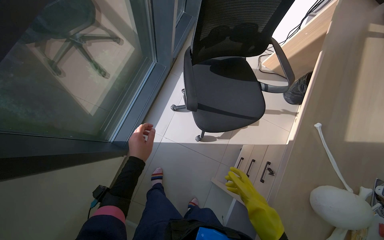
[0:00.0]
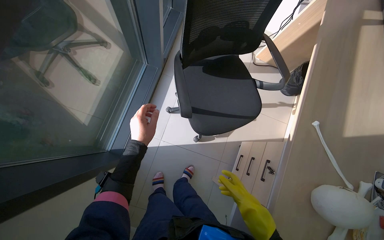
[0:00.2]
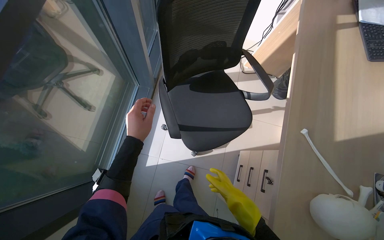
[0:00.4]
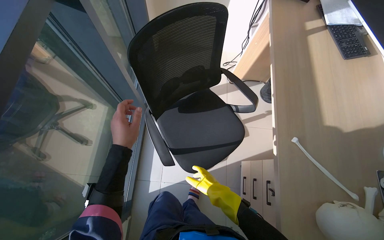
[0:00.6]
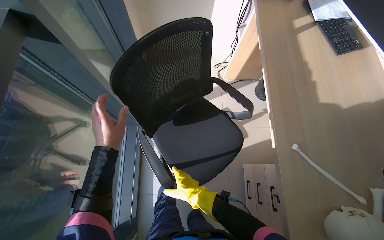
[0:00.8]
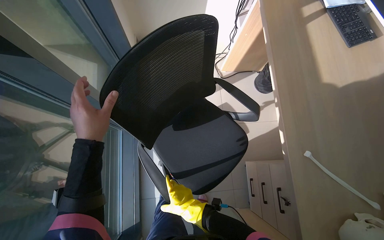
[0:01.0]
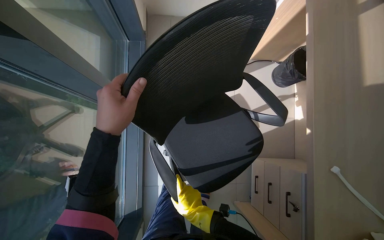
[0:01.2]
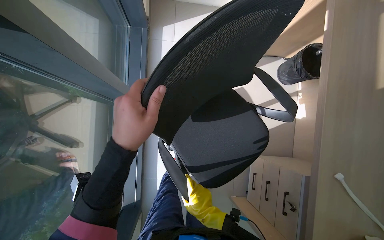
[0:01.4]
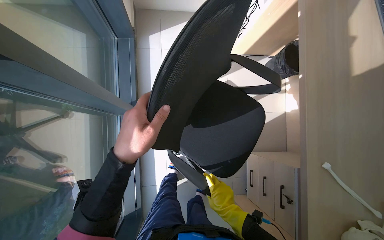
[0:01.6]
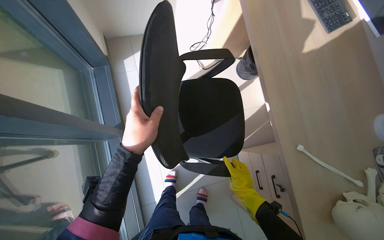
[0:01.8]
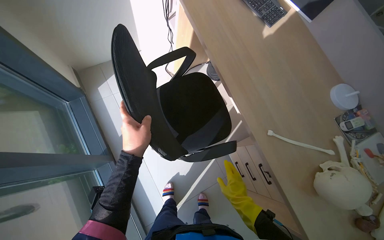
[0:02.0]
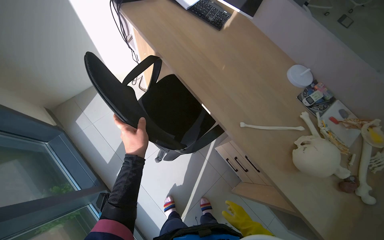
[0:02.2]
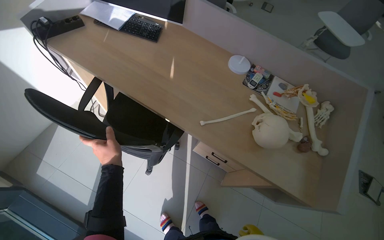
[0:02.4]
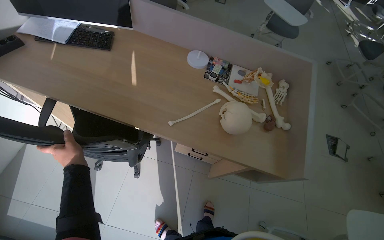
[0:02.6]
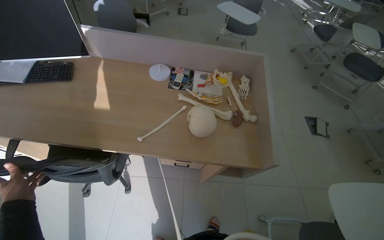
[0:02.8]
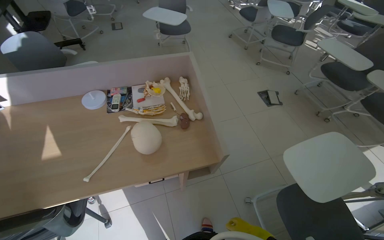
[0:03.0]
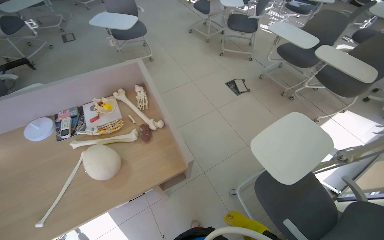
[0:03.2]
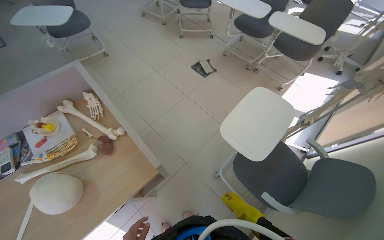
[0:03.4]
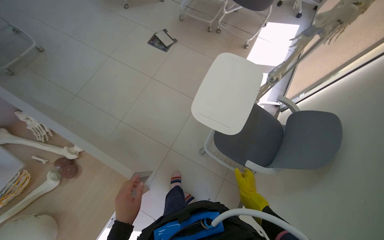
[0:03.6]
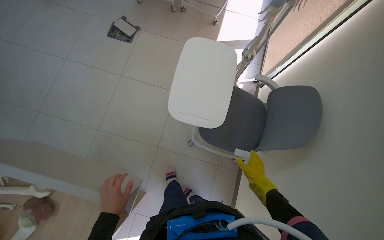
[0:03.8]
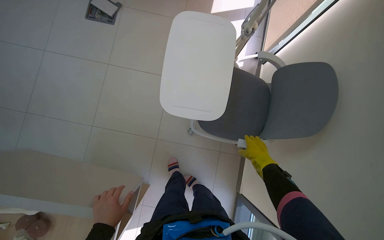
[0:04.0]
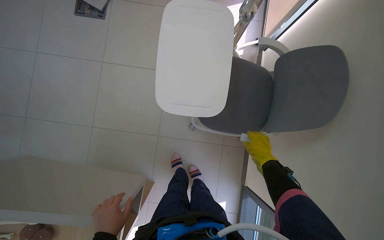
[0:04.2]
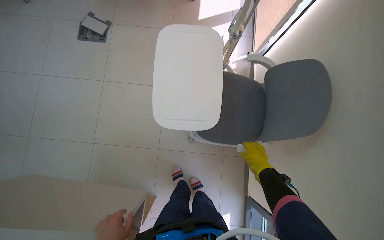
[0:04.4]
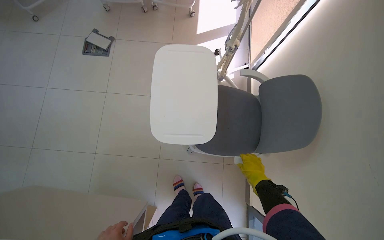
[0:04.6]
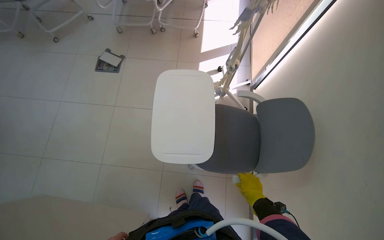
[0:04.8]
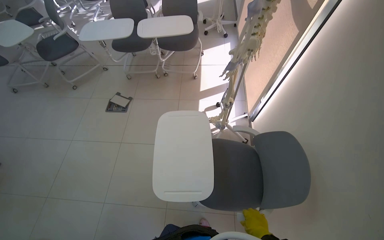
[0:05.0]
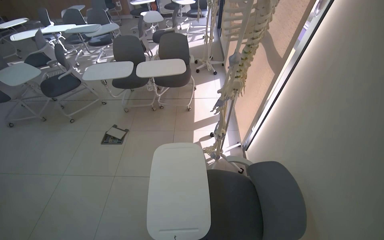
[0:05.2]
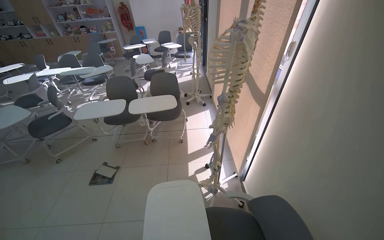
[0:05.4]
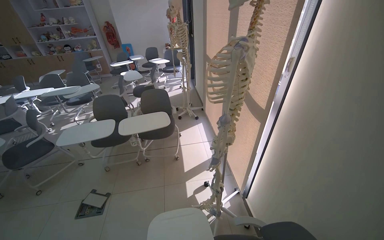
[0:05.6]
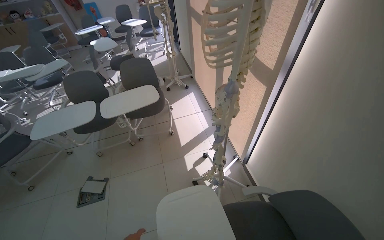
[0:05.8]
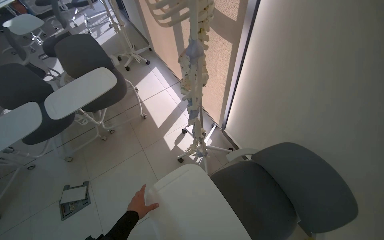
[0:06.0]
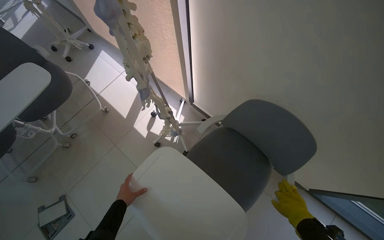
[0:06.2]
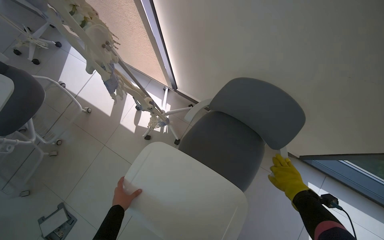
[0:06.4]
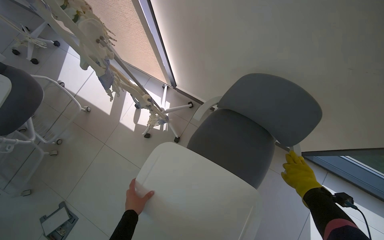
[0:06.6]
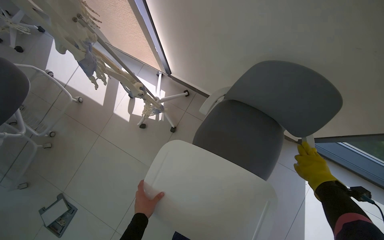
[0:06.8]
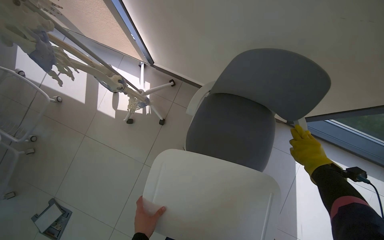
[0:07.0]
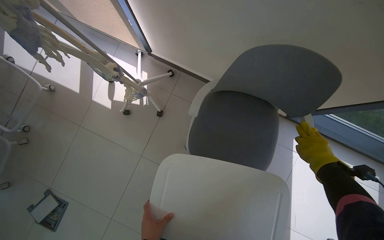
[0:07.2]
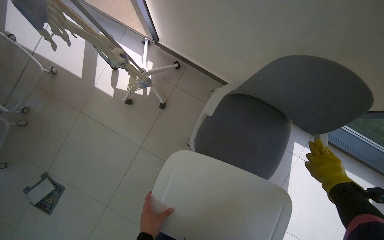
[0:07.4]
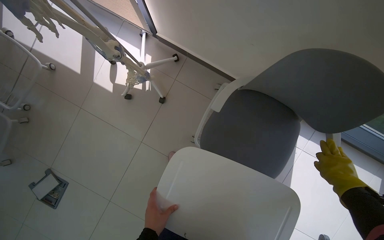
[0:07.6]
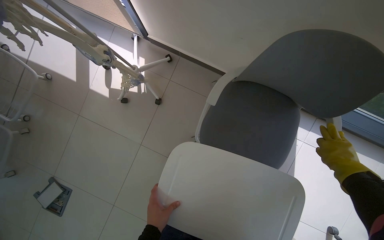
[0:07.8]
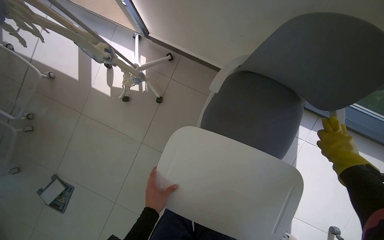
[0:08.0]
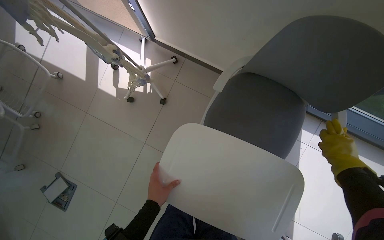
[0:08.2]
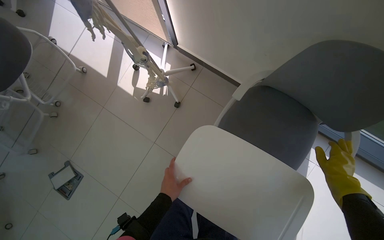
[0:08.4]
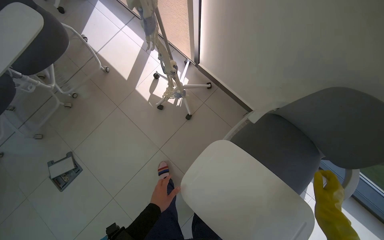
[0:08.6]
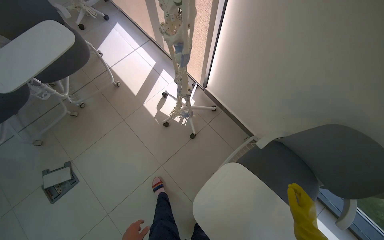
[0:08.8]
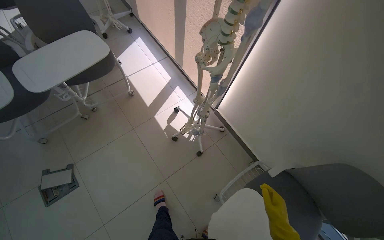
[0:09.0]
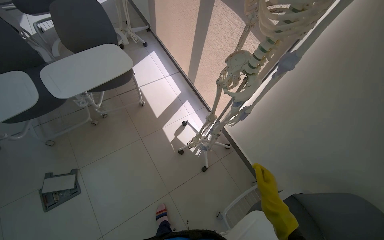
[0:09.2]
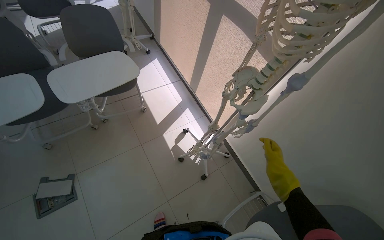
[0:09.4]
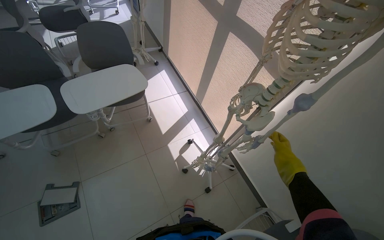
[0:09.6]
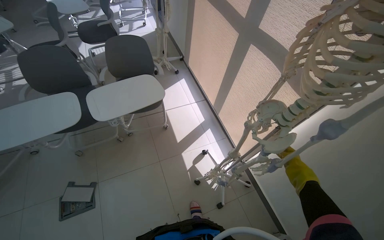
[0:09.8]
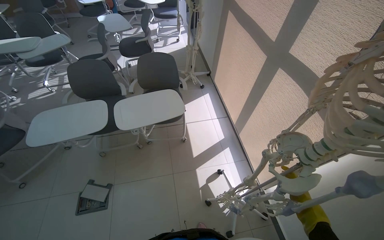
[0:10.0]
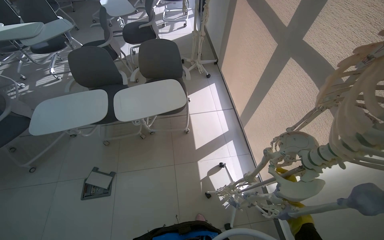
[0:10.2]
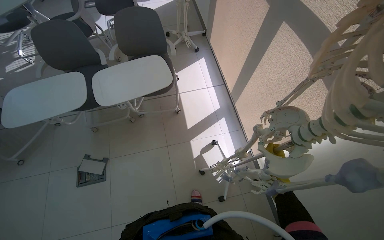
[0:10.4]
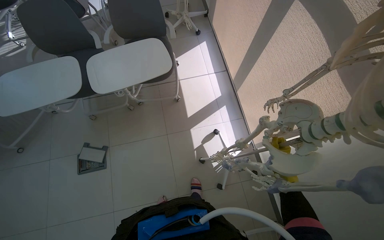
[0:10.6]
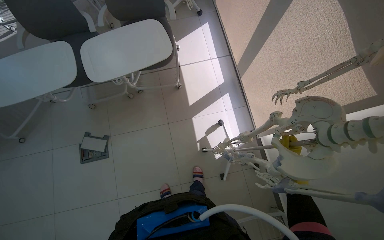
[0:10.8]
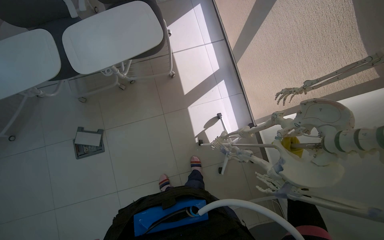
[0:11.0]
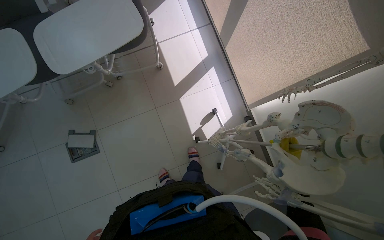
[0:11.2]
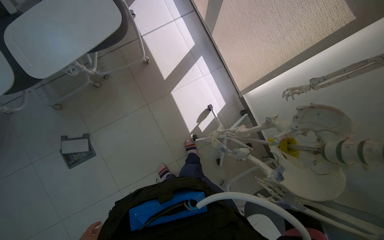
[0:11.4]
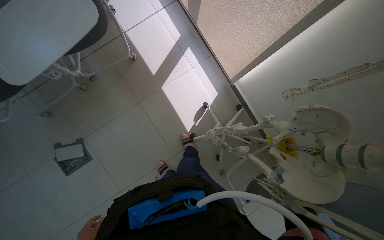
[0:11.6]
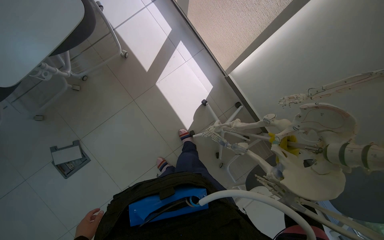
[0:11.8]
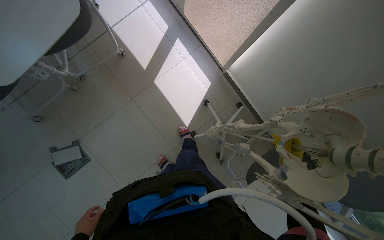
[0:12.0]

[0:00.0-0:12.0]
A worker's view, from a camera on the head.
Job: organizing items.
The whole recording: Organizing classroom furniture and items. The worker organizes the classroom by adjusting chairs, placing items on shelves, and repositioning a skeleton model.
0:00.0 to 0:01.6: The head travels about 60 cm. The scene rotates counterclockwise by about 25 degrees.
0:01.6 to 0:03.0: The camera is carried some 70 cm. The wearer looks some 105 degrees further to the right. The view tips upward by about 15 degrees.
0:03.0 to 0:04.4: The wearer moves roughly 70 cm. The head turns to the right by about 65 degrees. The camera pitches downward, by roughly 30 degrees.
0:04.4 to 0:06.0: The head rotates roughly 35 degrees to the right. The view tilts about 25 degrees upward.
0:06.0 to 0:07.6: The wearer's head swings roughly 30 degrees to the right. The view tips downward by about 30 degrees.
0:07.6 to 0:09.0: The camera travels about 40 cm. The view tilts some 20 degrees upward. Everything in view rotates roughly 25 degrees clockwise.
0:09.0 to 0:10.4: The head rotates about 25 degrees to the left.
0:10.4 to 0:12.0: The camera pitches downward, by approximately 35 degrees.

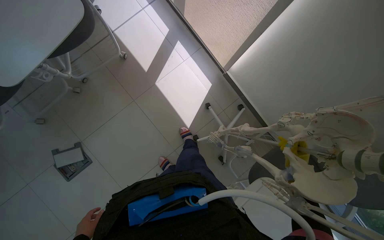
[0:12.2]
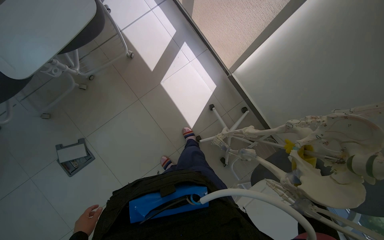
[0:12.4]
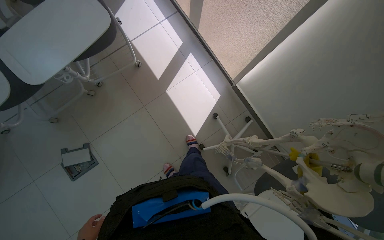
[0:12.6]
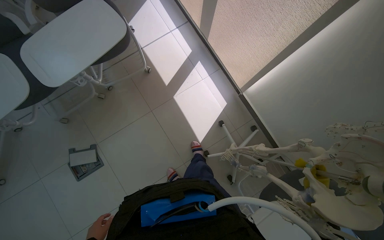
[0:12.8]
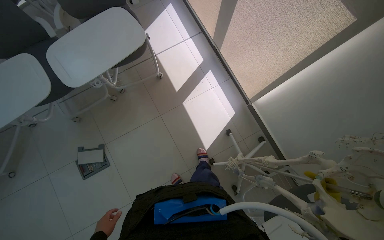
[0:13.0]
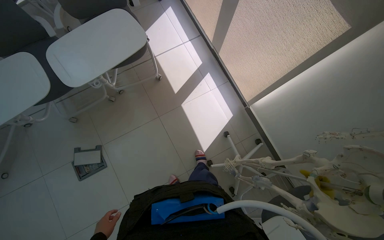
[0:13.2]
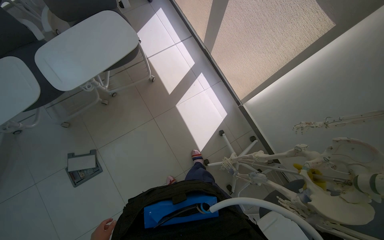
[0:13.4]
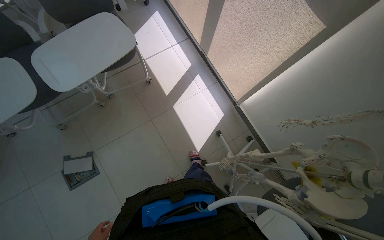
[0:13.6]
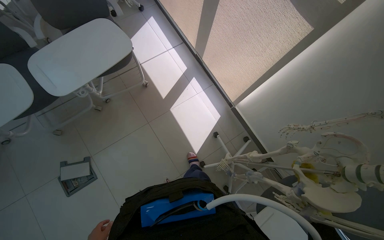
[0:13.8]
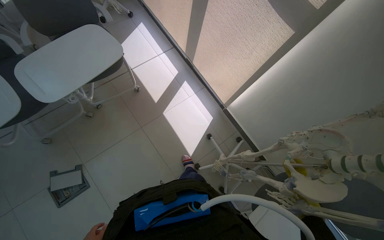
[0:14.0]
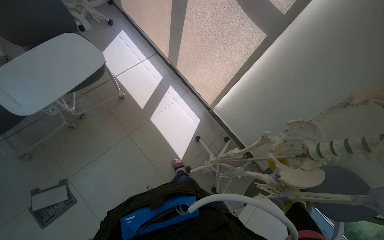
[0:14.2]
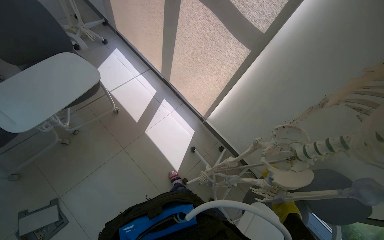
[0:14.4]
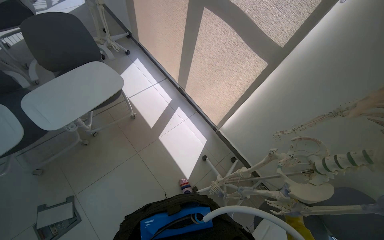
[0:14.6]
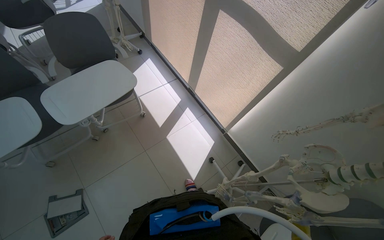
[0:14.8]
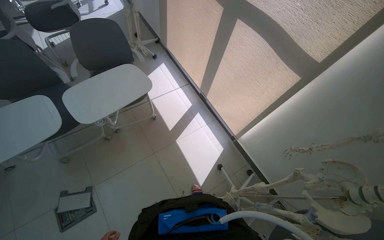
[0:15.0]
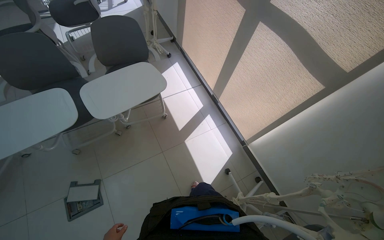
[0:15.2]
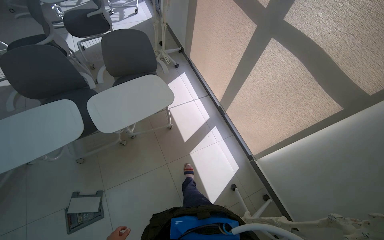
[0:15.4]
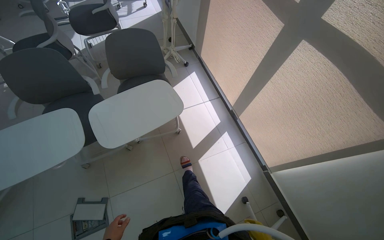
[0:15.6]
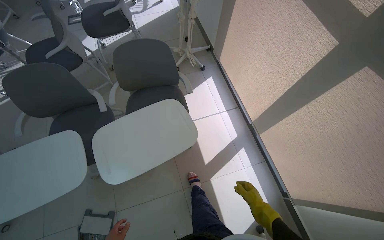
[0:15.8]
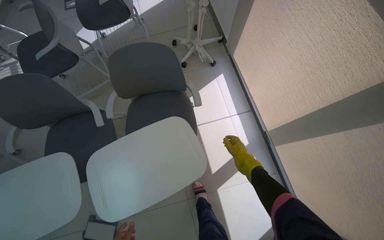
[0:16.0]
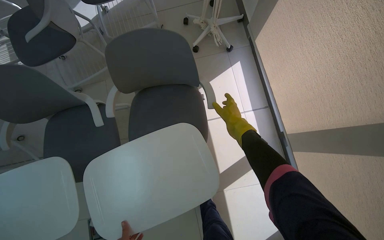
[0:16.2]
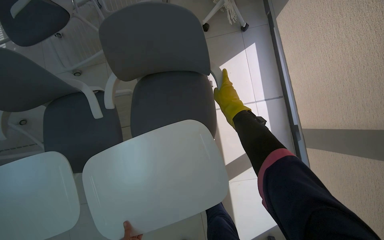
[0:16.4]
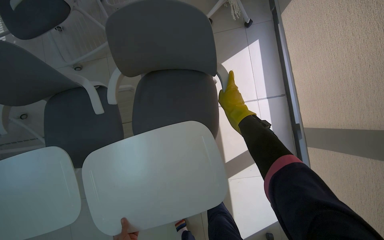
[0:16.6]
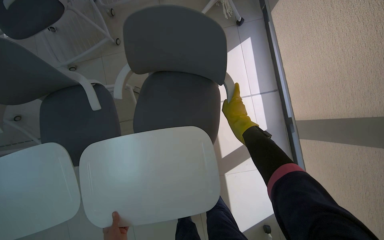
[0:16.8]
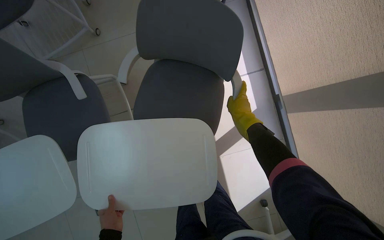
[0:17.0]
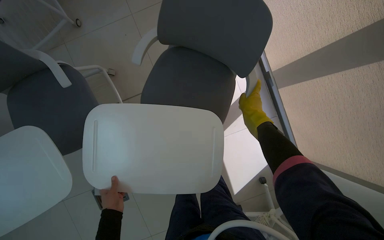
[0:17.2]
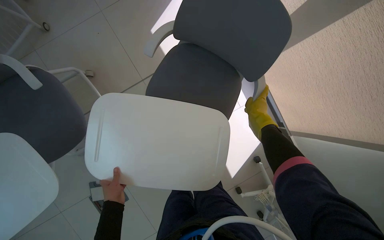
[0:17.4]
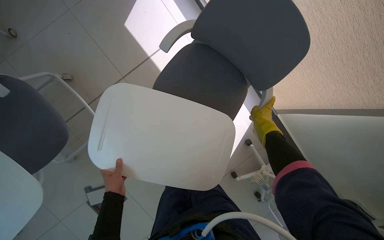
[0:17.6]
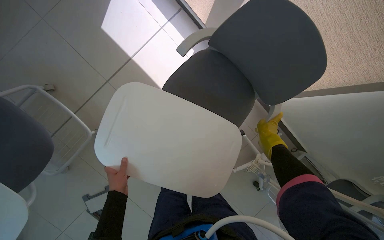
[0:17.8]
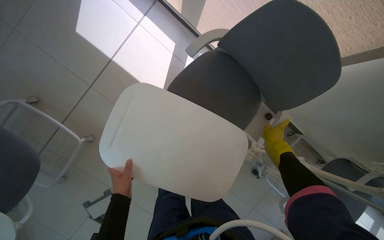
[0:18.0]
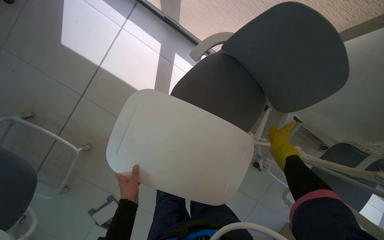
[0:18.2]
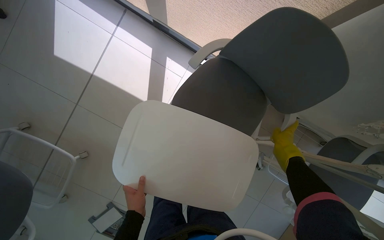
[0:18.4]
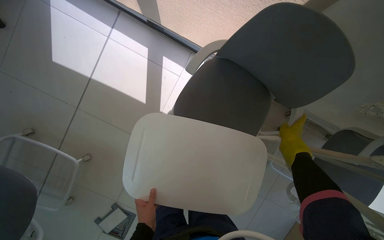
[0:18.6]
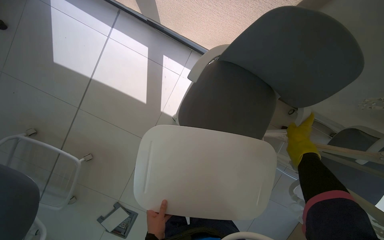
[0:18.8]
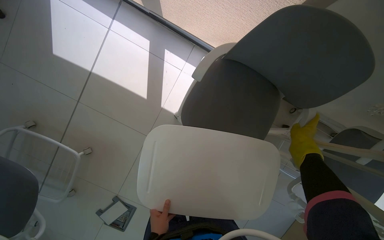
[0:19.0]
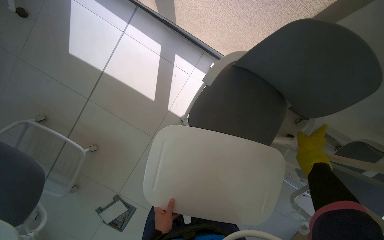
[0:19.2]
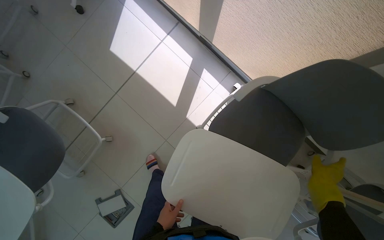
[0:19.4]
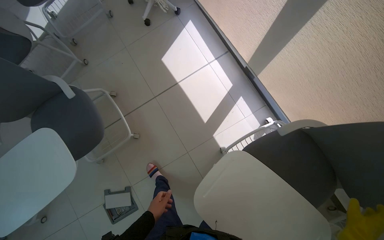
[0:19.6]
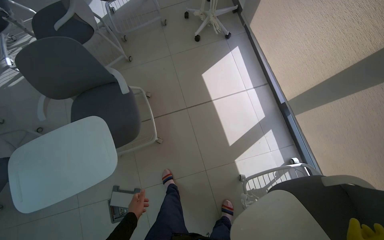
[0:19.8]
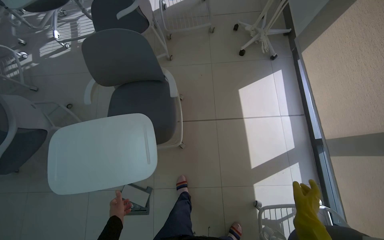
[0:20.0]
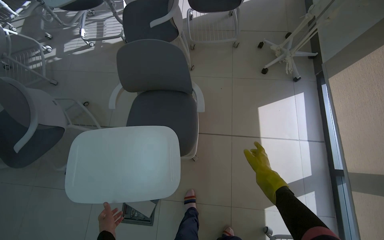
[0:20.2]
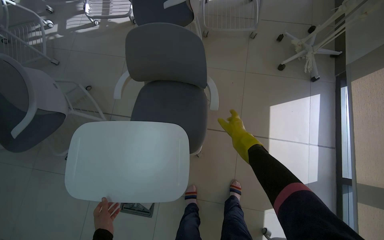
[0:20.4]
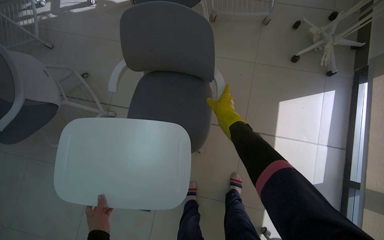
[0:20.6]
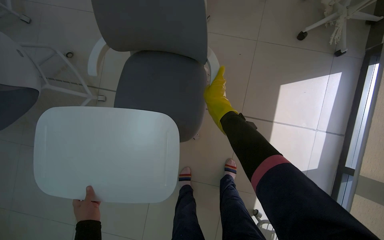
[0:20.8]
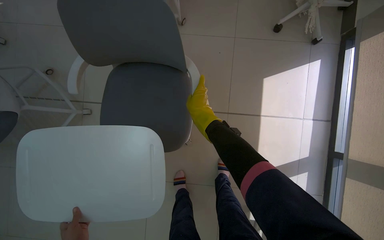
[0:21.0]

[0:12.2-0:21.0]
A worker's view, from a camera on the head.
Job: organizing items.
The whole recording: Organizing classroom furniture and items. The worker organizes the classroom by adjusting chairs, placing items on shelves, and repositioning a skeleton model.
0:13.6 to 0:15.2: The wearer looks some 15 degrees further upward.
0:15.2 to 0:16.6: The head travels approximately 90 cm. The wearer's head swings some 20 degrees to the left. The camera pitches downward, by roughly 25 degrees.
0:16.6 to 0:18.0: The head turns to the right by some 50 degrees.
0:19.6 to 0:21.0: The wearer moves some 70 cm. The scene rotates clockwise by approximately 35 degrees.
